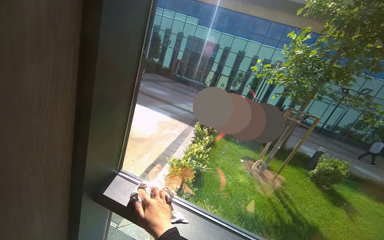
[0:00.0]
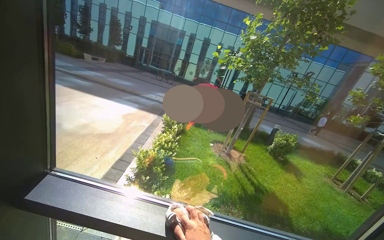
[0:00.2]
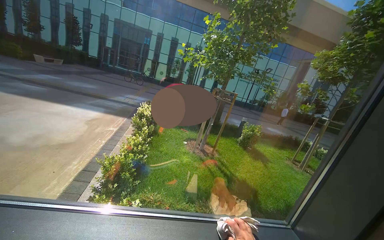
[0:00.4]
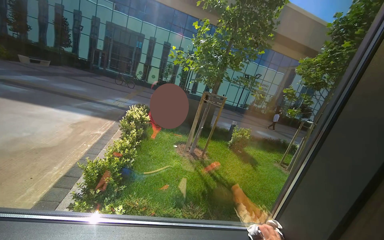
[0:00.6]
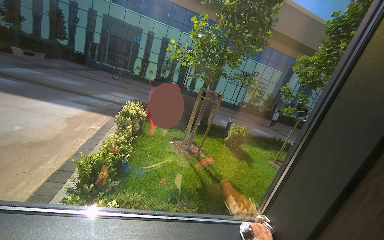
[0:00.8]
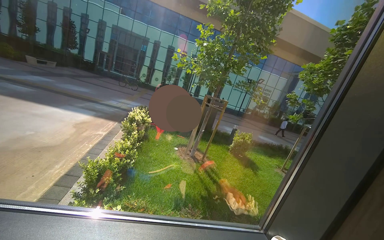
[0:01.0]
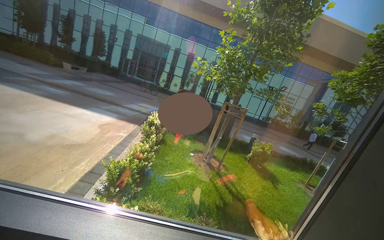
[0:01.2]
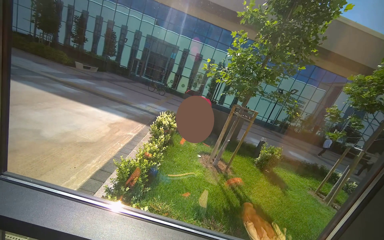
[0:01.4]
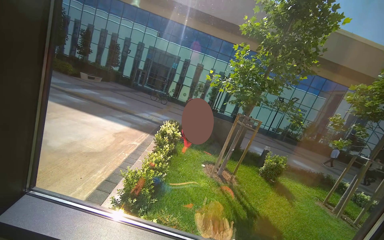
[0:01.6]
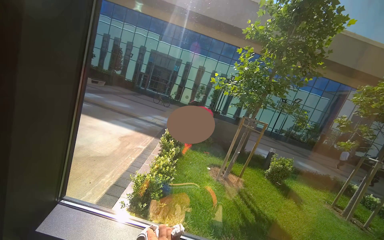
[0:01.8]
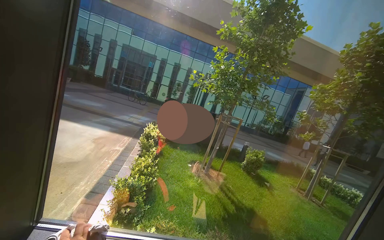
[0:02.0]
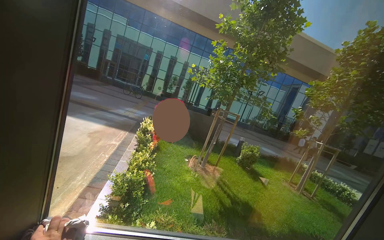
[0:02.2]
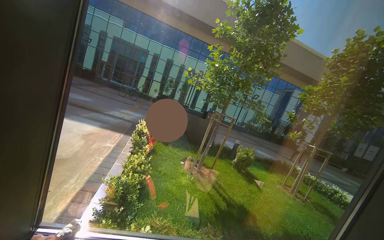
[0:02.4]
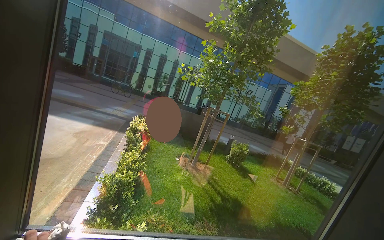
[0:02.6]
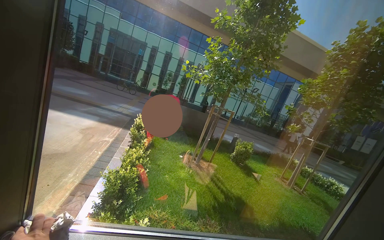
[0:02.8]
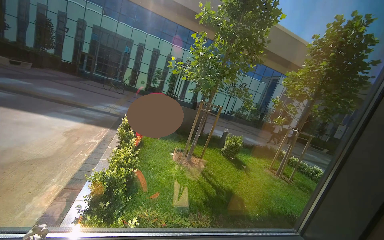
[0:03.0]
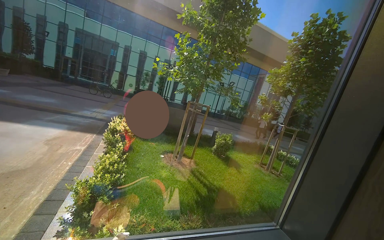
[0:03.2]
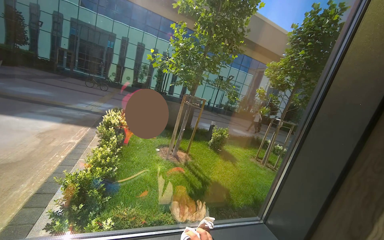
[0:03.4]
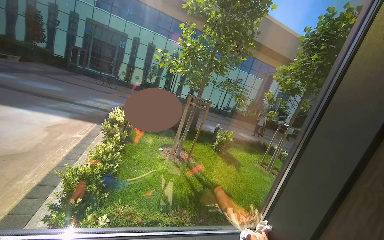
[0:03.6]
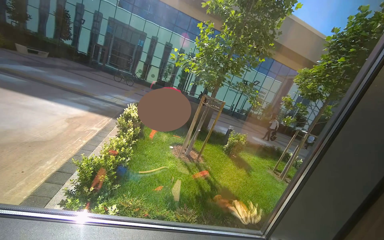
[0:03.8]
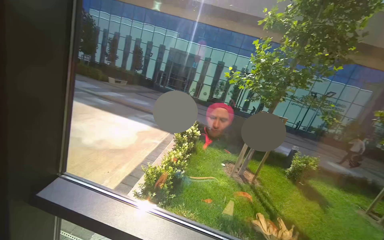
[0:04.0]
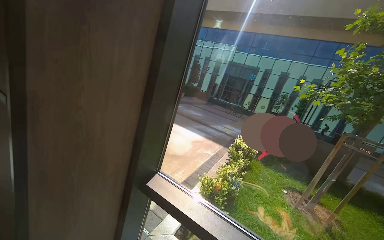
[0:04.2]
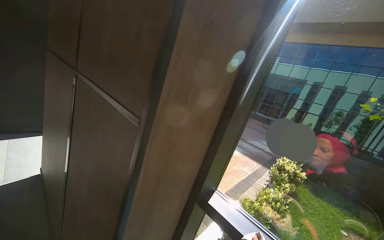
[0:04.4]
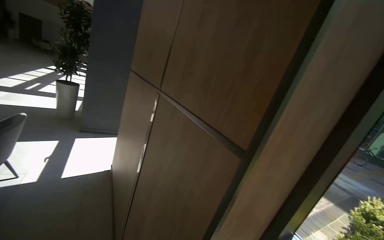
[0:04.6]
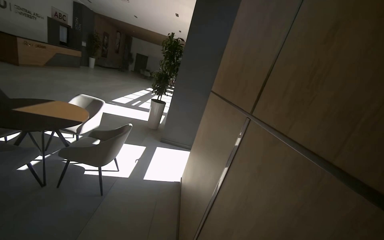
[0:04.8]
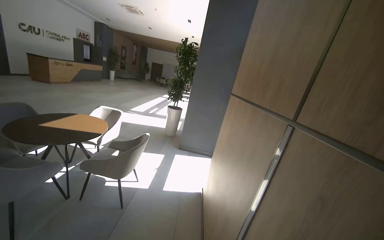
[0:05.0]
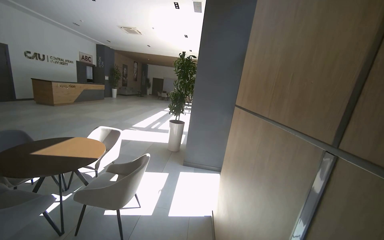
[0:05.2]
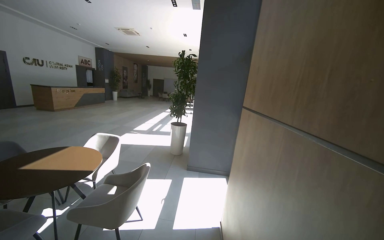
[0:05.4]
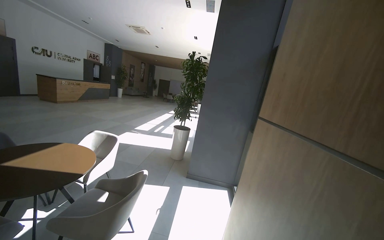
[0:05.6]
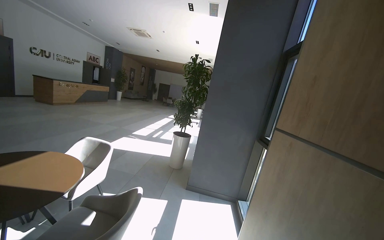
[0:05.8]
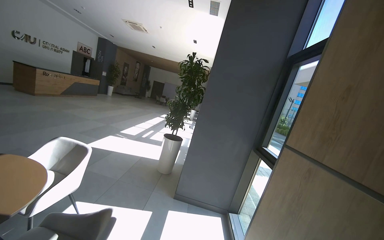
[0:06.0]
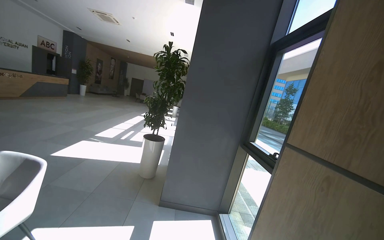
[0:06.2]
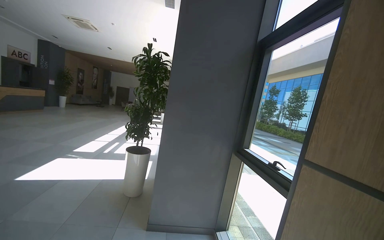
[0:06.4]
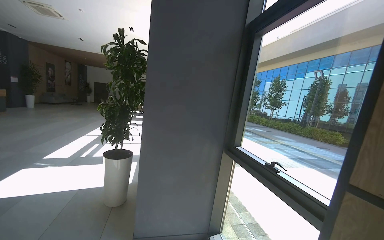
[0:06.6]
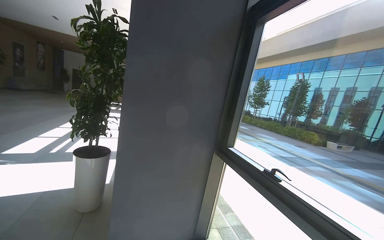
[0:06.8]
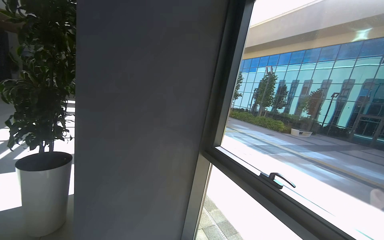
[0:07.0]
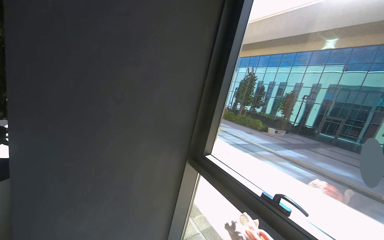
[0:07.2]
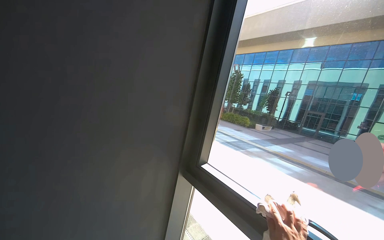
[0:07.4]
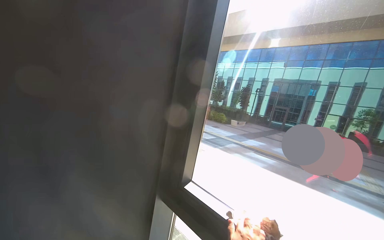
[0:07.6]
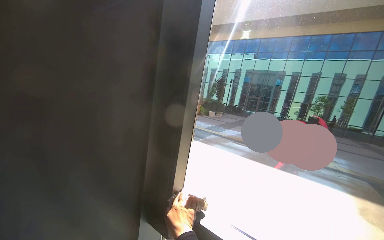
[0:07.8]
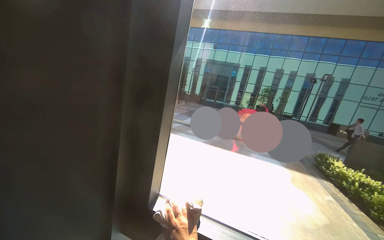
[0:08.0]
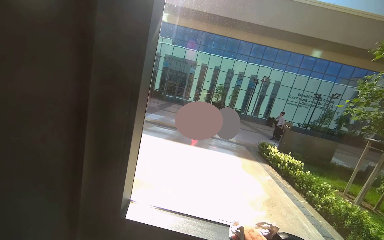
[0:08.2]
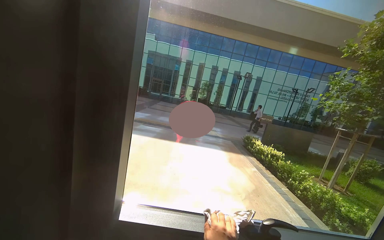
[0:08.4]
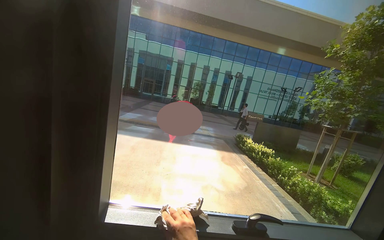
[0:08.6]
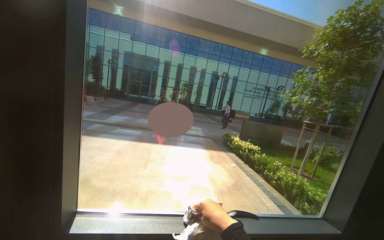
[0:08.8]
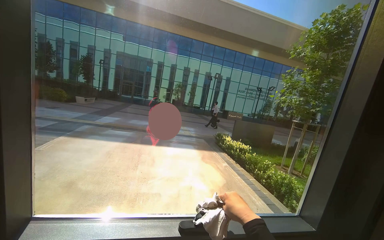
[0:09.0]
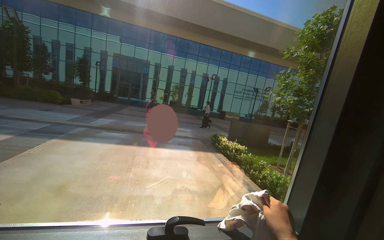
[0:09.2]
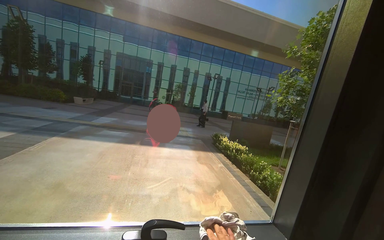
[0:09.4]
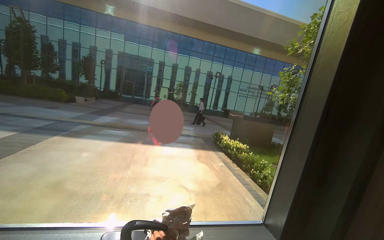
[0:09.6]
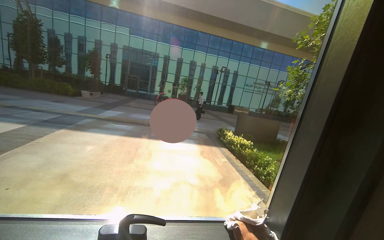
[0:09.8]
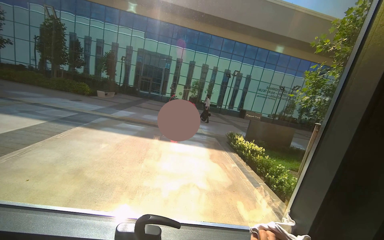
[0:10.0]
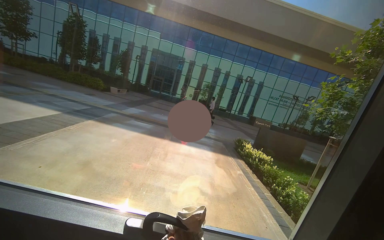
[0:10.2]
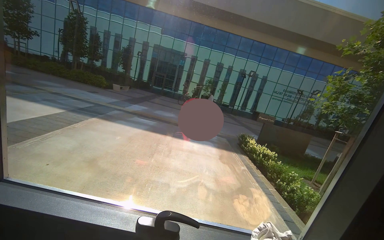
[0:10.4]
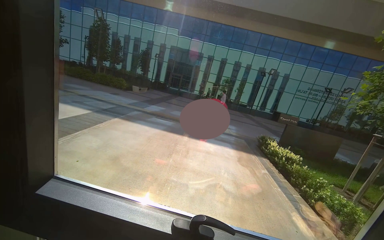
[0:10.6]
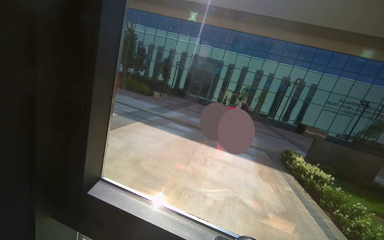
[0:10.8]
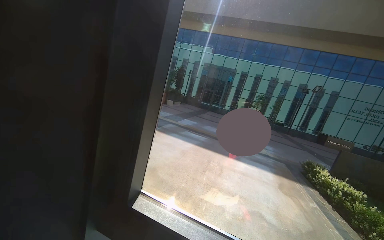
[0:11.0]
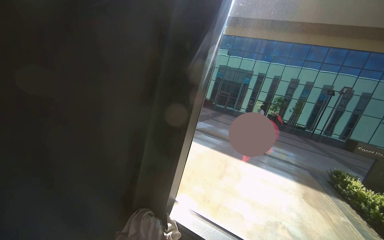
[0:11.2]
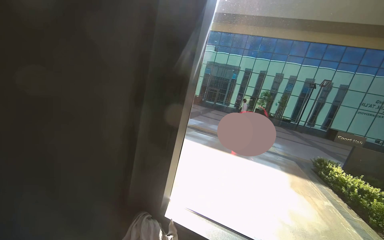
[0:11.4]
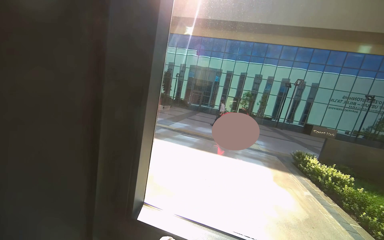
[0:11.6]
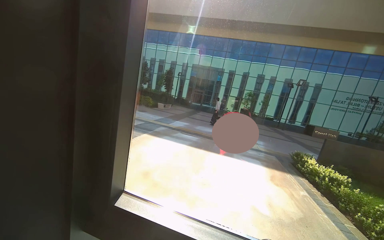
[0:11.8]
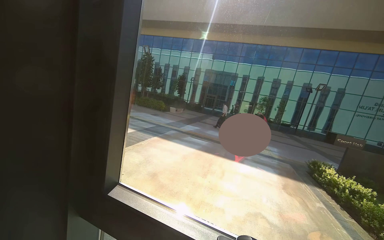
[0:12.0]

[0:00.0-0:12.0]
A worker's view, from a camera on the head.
Job: cleaning windows.
The whole recording: Cleaning lobby windows. The worker cleans the frames and glass of the lobby windows with a cloth.
0:01.6 to 0:03.0: The view pans to the right by roughly 15 degrees.
0:03.0 to 0:04.4: The head turns to the left by roughly 55 degrees. The view tips upward by roughly 15 degrees.
0:04.4 to 0:06.0: The head travels some 1.5 m. The head rotates about 40 degrees to the left. The wearer looks roughly 15 degrees further upward.
0:06.0 to 0:07.6: The camera travels about 1.5 m. The head rotates some 50 degrees to the right.
0:07.6 to 0:09.0: The head rotates about 55 degrees to the right.
0:10.4 to 0:12.0: The view swings approximately 20 degrees to the left.

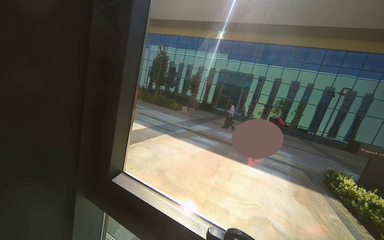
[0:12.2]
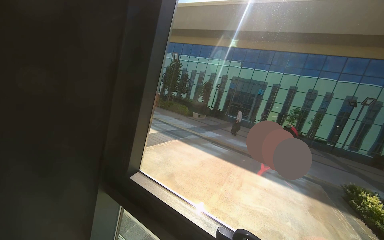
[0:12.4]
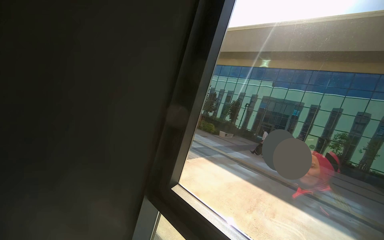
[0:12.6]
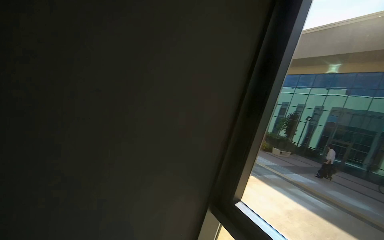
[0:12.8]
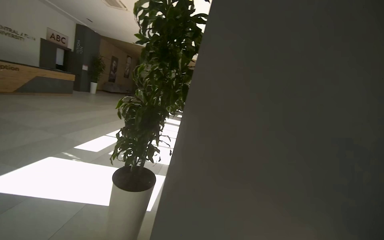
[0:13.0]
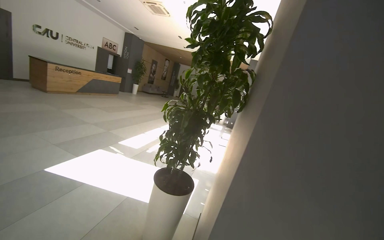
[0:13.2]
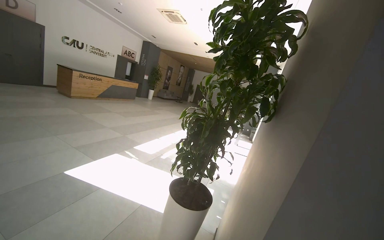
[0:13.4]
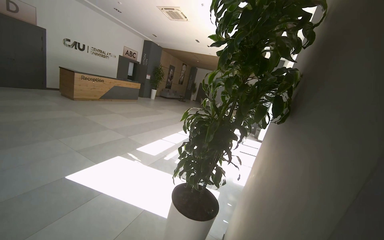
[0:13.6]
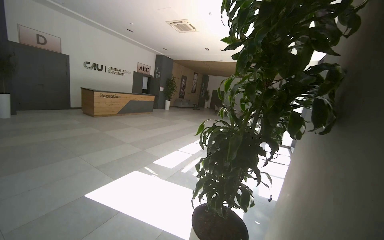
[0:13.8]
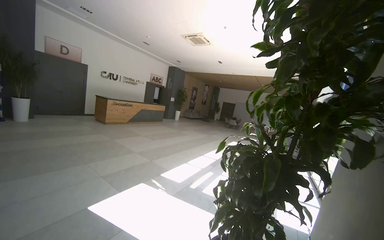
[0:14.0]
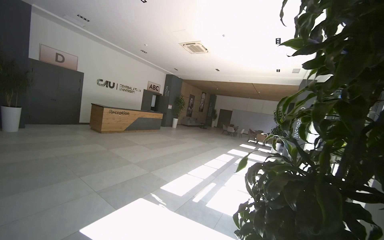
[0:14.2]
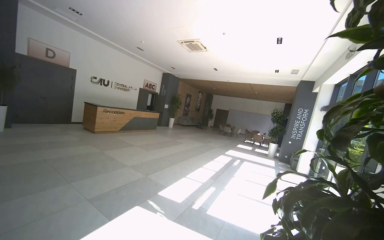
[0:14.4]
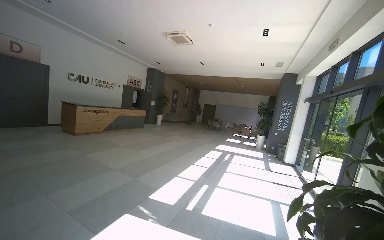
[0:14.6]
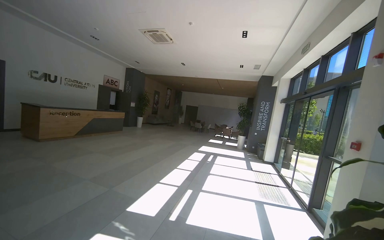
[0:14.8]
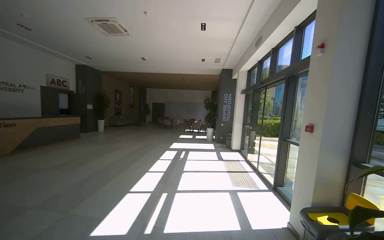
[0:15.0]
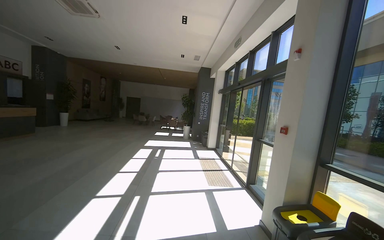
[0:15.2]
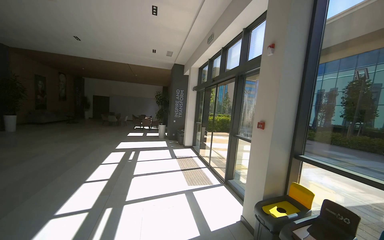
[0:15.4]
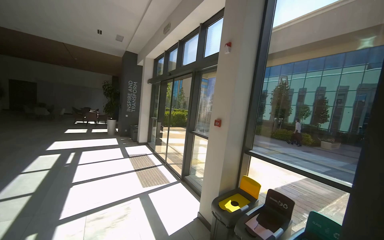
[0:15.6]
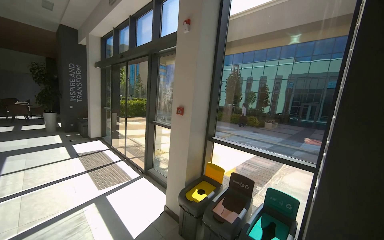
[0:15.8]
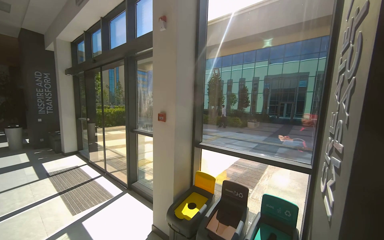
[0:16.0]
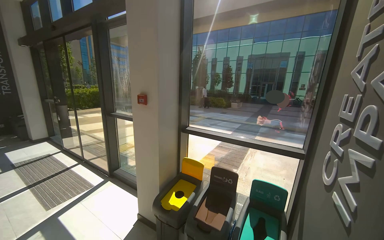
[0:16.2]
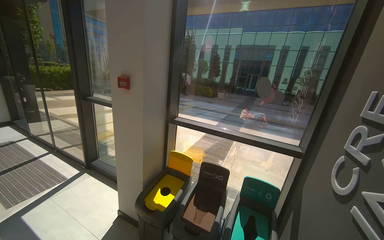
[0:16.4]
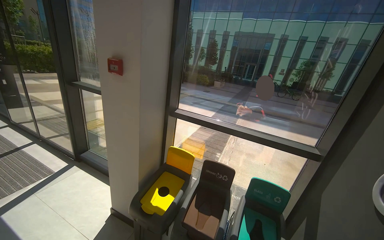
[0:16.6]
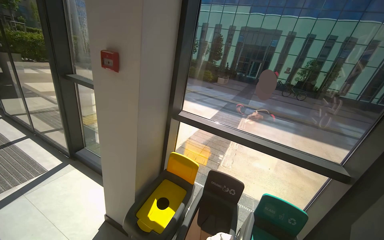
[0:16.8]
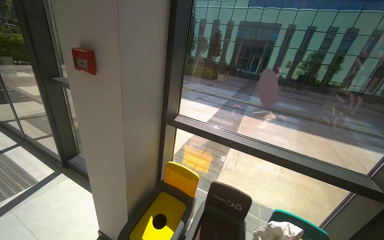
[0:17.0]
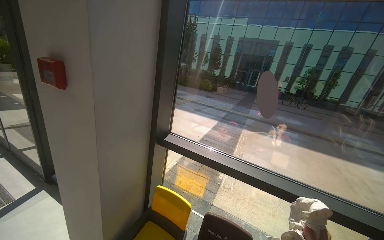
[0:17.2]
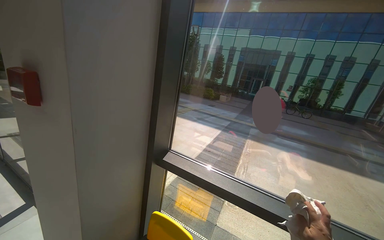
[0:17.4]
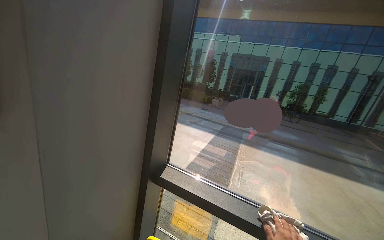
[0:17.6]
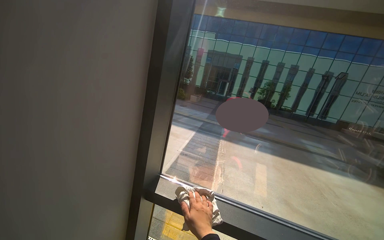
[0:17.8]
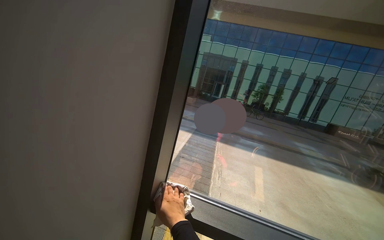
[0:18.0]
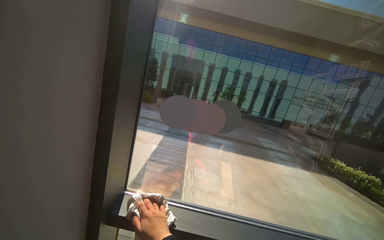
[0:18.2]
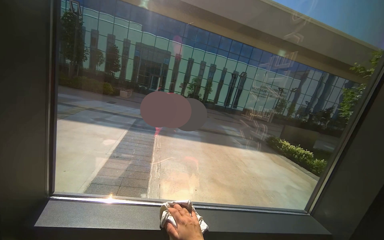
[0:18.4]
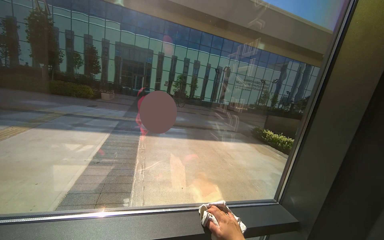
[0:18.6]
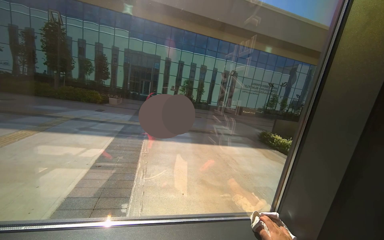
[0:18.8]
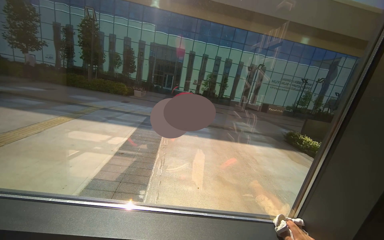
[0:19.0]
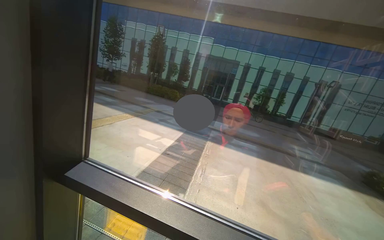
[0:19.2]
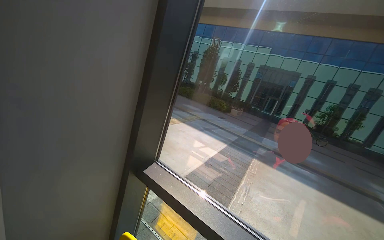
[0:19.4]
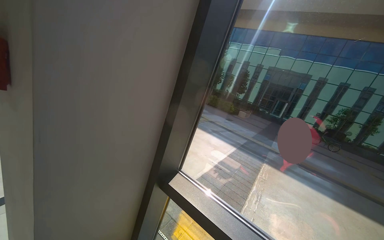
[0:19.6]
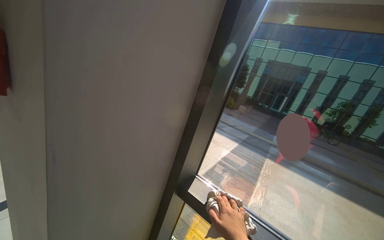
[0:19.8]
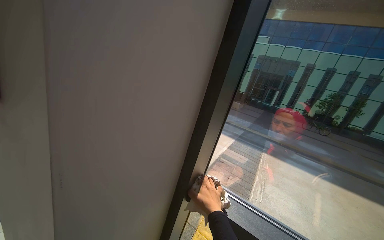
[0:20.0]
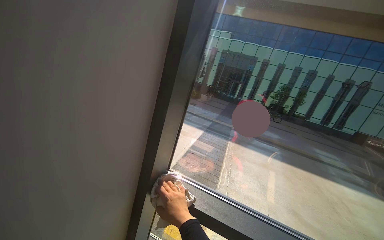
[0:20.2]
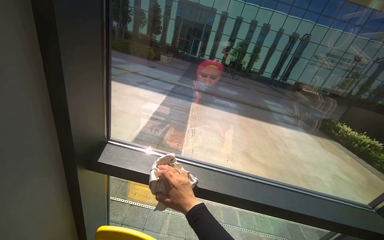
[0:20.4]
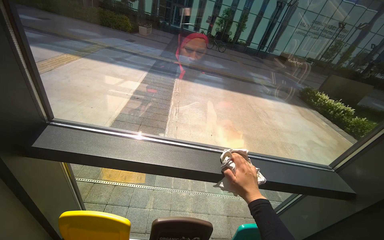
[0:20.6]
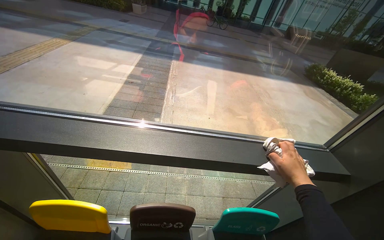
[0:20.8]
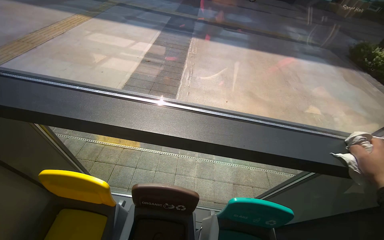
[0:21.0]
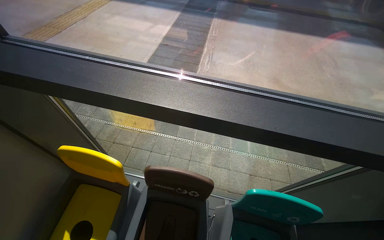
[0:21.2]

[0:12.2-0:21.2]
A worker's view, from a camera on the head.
Job: cleaning windows.
The whole recording: Cleaning lobby windows. The worker cleans the frames and glass of the lobby windows with a cloth.
0:13.8 to 0:15.2: The head travels about 1 m. The camera is aimed some 35 degrees further to the right.
0:15.2 to 0:16.6: The wearer moves about 1 m. The camera sweeps to the right, by some 60 degrees. The wearer looks about 25 degrees further downward.
0:16.6 to 0:18.2: The camera travels about 80 cm. The camera is aimed approximately 25 degrees further to the right.
0:18.2 to 0:19.8: The wearer looks roughly 30 degrees further to the left.
0:19.8 to 0:21.2: The wearer moves some 50 cm. The wearer looks some 20 degrees further to the right. The wearer looks about 40 degrees further downward.
